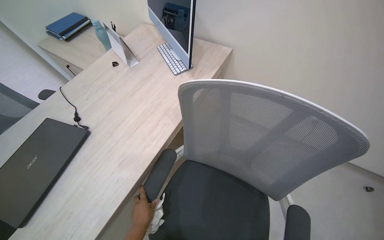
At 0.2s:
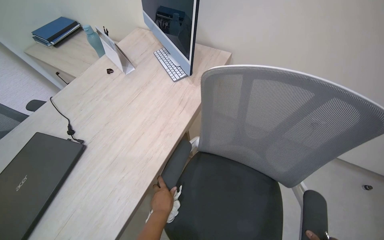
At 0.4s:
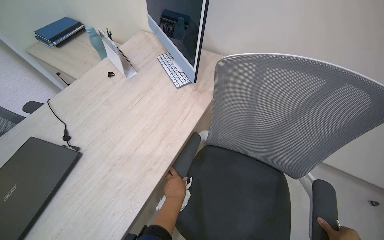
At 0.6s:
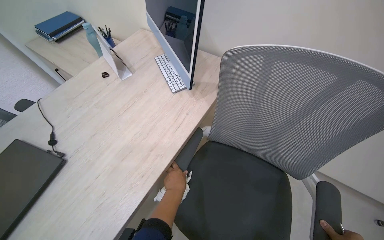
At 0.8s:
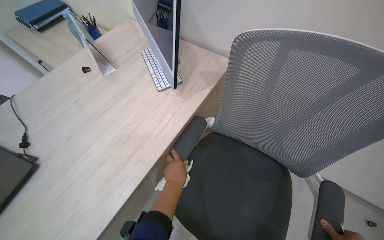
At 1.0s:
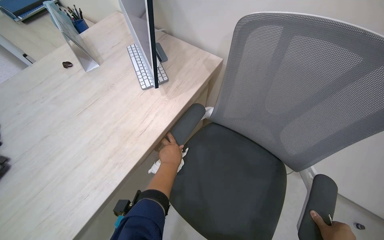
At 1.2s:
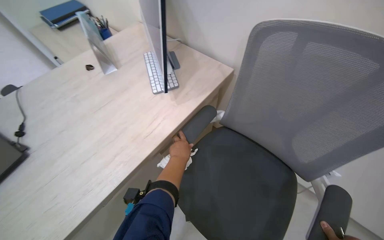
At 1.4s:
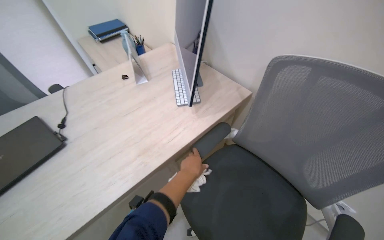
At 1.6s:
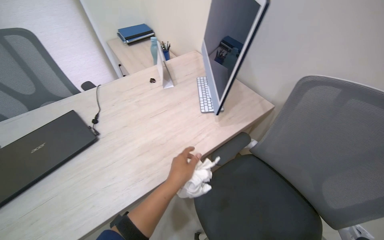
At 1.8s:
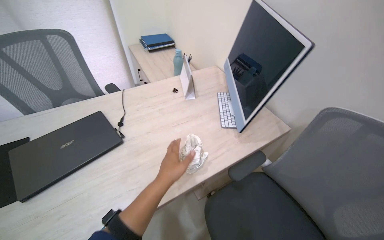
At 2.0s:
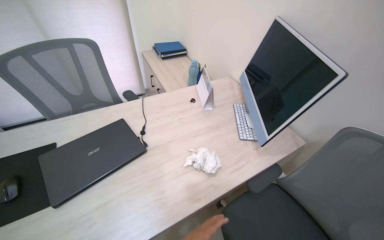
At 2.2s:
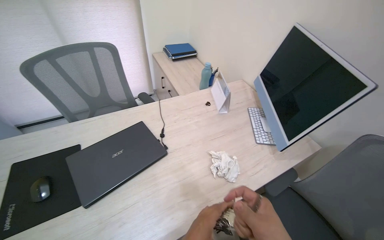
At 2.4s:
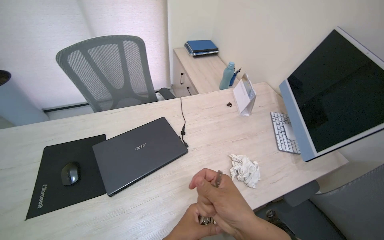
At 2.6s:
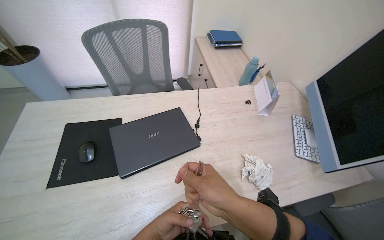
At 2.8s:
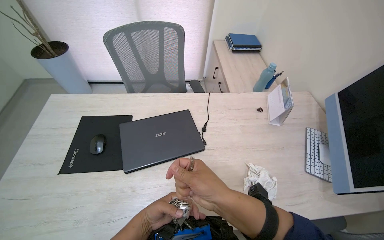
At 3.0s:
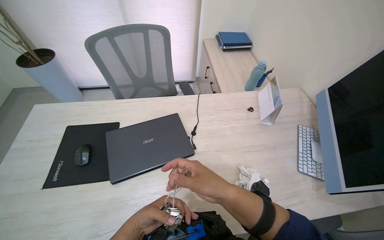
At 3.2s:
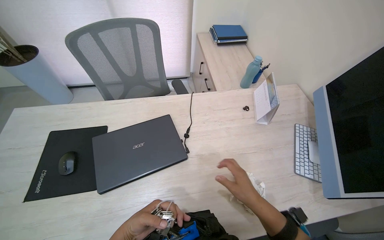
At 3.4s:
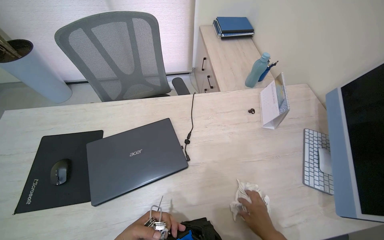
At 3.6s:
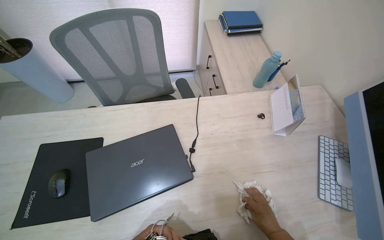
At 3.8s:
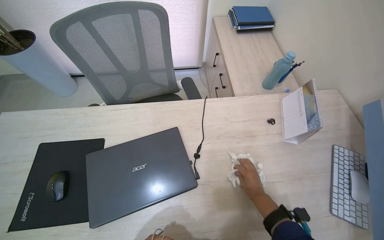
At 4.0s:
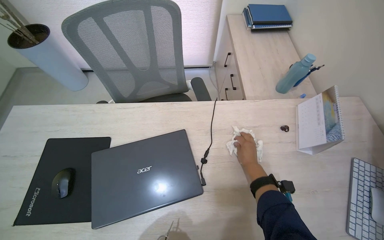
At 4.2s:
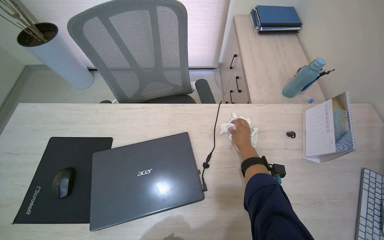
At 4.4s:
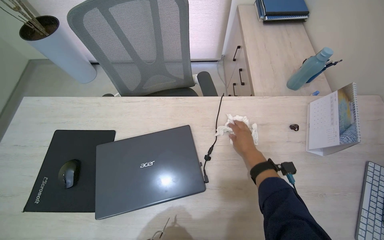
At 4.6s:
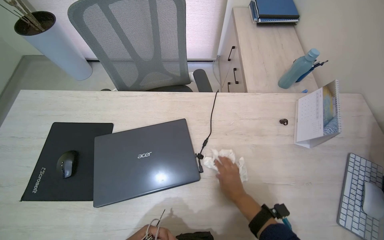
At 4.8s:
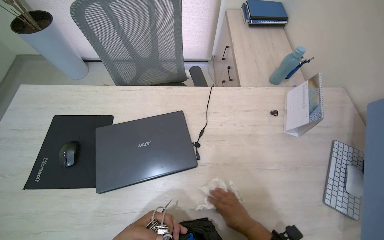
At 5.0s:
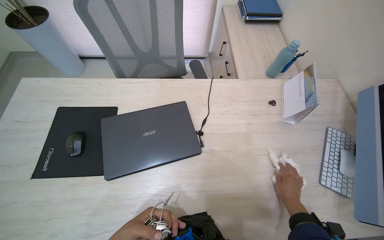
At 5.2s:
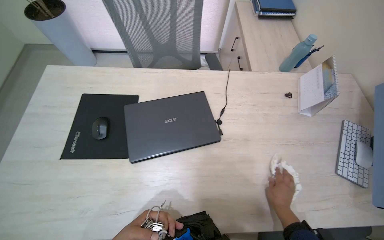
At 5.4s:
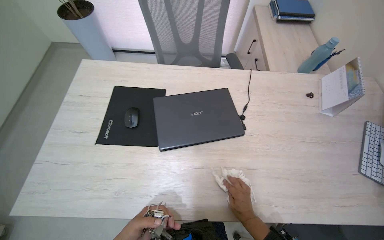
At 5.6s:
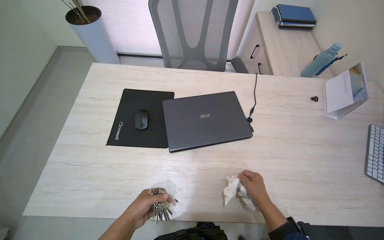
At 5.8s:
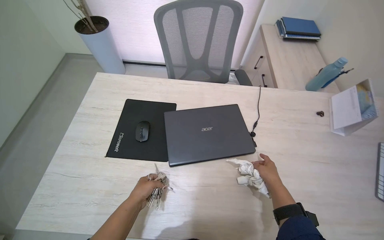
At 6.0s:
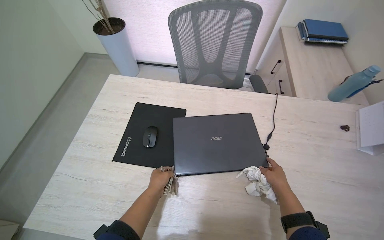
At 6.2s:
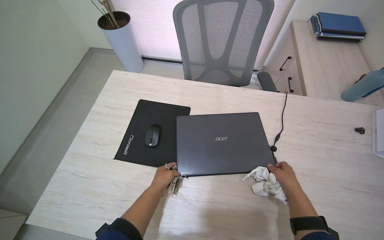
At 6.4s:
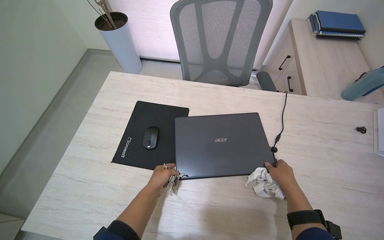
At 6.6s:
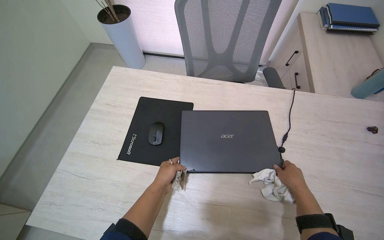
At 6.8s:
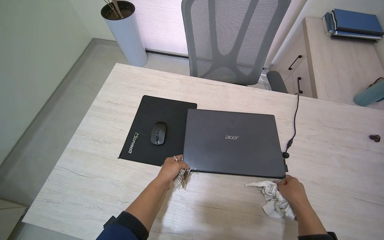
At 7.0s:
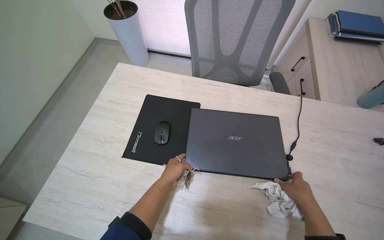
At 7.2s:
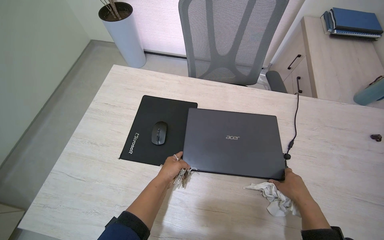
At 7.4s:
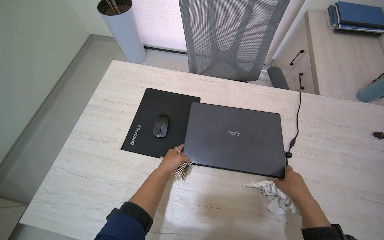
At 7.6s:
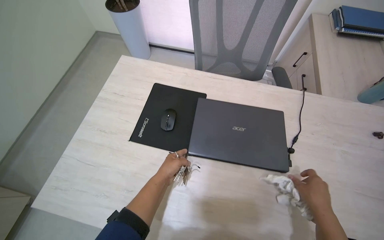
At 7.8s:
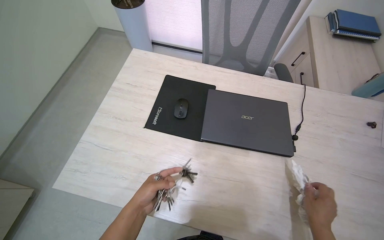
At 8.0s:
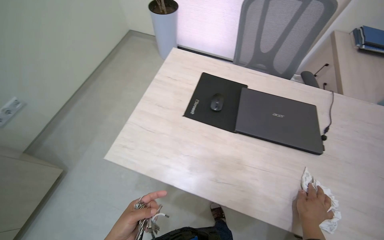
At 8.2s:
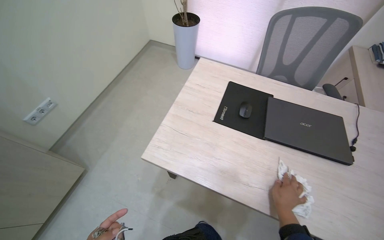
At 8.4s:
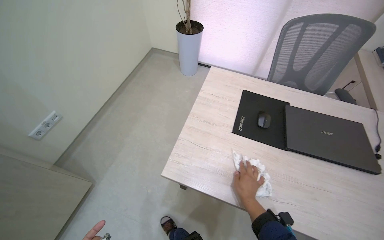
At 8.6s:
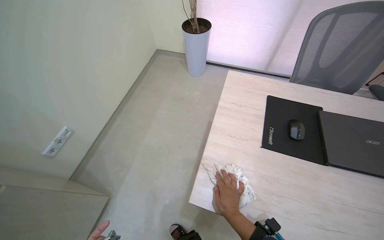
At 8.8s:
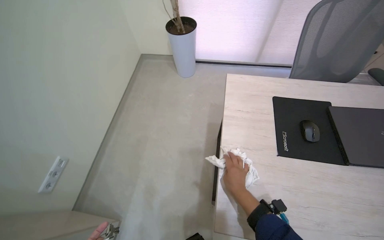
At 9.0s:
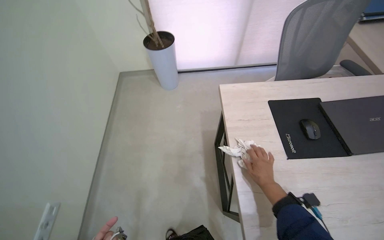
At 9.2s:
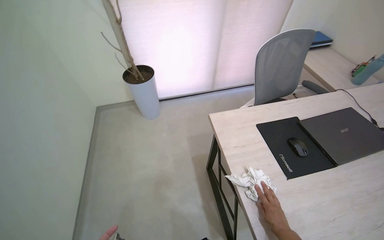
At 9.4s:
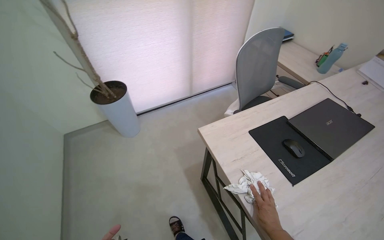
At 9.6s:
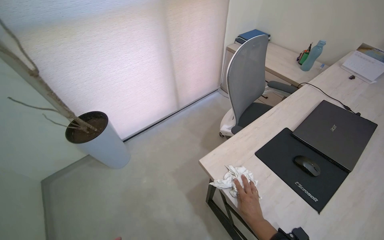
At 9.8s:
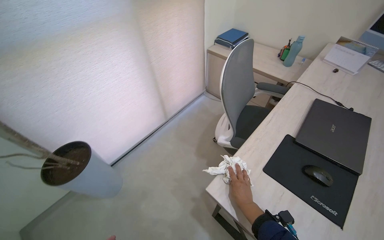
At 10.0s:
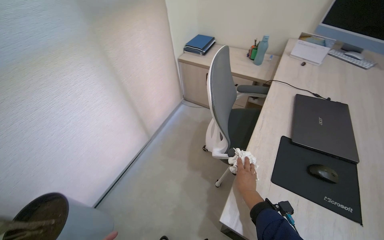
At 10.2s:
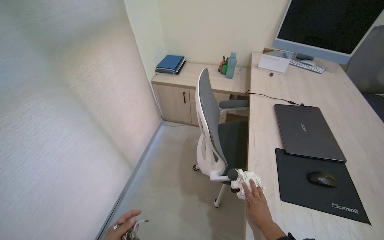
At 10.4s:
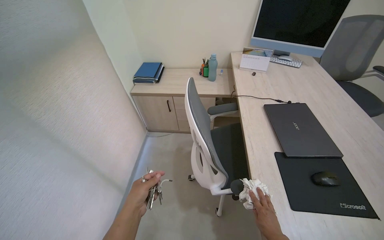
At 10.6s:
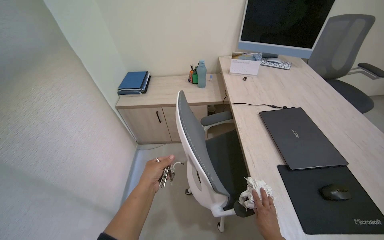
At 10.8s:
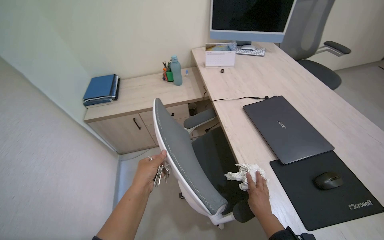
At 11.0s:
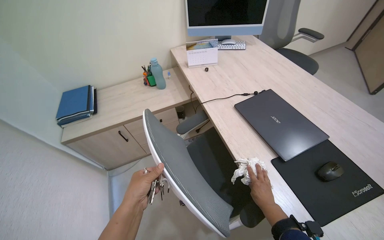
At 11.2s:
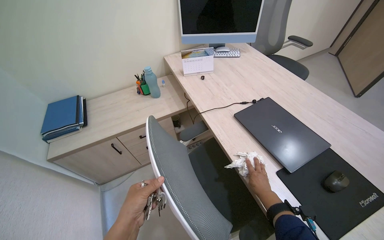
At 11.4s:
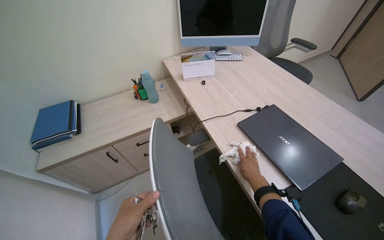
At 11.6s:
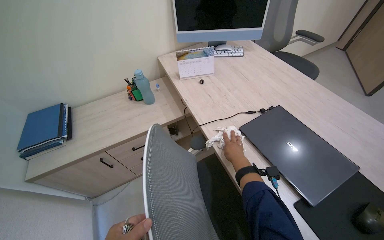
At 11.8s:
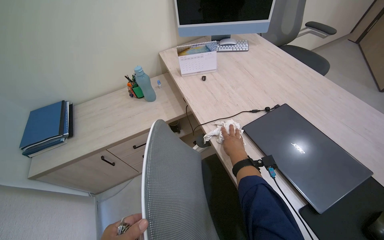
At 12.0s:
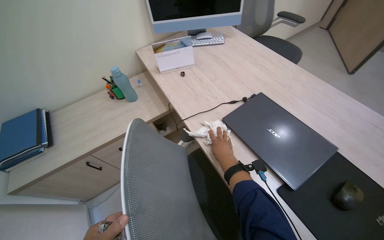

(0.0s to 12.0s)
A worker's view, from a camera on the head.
Job: wiping surfaces.
The whole recording: Cleaning office area surfaces. The worker cleans surfaces in office rooms, including desks, chairs, and shelves, and handles trash.
0.0s - 1.6s: The left hand shifts roughly 35 cm up the picture and to the right.
1.6s - 3.0s: The wearer's head swings roughly 25 degrees to the left.
3.0s - 4.4s: The right hand heads farther from the camera, covering approximately 35 cm, and goes down the picture and returns, roughly 15 cm each way.
4.4s - 6.0s: The right hand moves down the picture, some 20 cm.
6.0s - 7.6s: The hands are busy where they are.
7.6s - 9.0s: The camera travels to the left, approximately 60 cm.
9.0s - 10.4s: The wearer moves roughly 80 cm. The head rotates some 80 degrees to the right. The view tilts some 15 degrees upward.
10.4s - 12.0s: The camera travels some 50 cm. The wearer looks about 35 degrees further to the right.

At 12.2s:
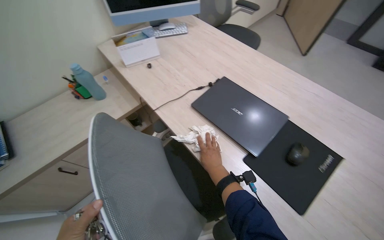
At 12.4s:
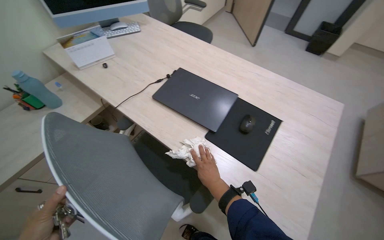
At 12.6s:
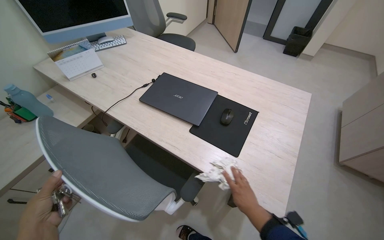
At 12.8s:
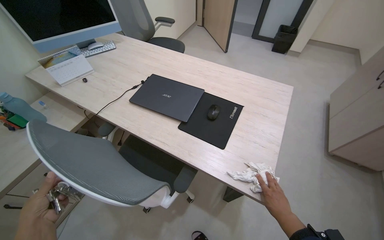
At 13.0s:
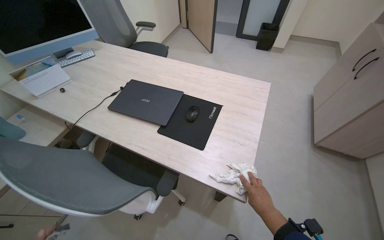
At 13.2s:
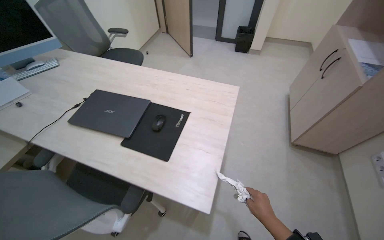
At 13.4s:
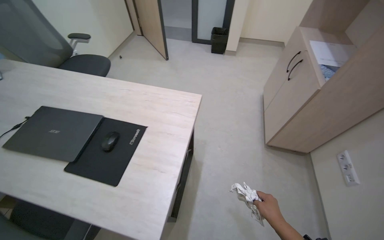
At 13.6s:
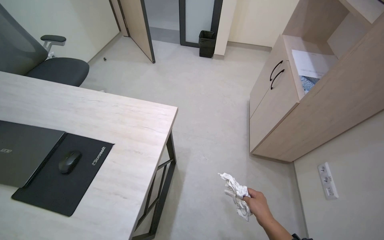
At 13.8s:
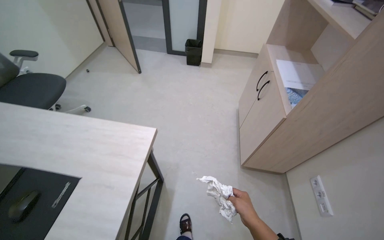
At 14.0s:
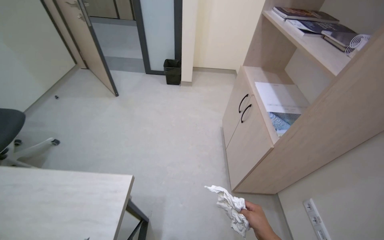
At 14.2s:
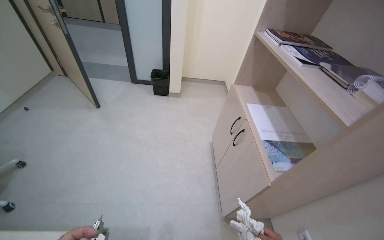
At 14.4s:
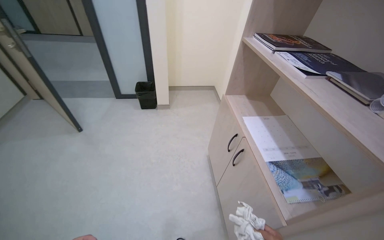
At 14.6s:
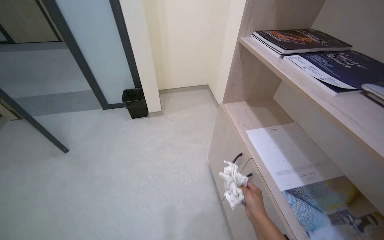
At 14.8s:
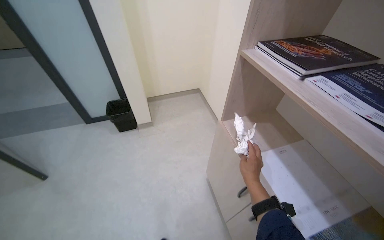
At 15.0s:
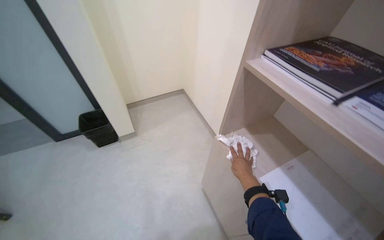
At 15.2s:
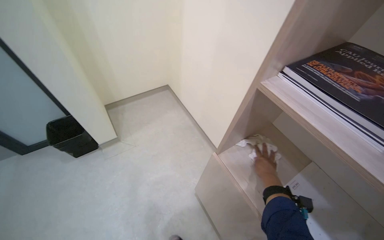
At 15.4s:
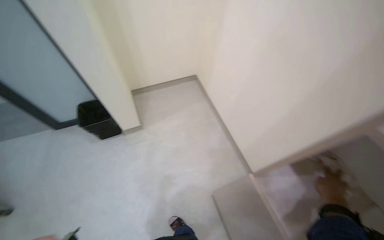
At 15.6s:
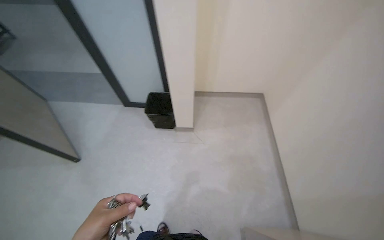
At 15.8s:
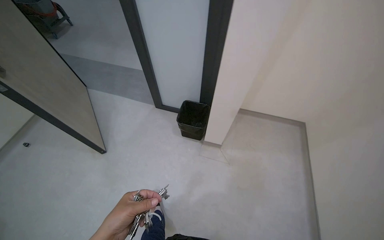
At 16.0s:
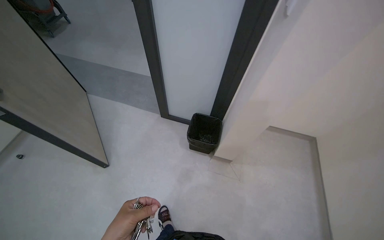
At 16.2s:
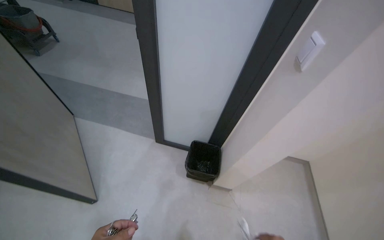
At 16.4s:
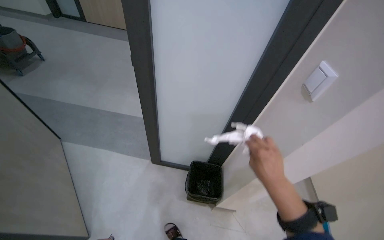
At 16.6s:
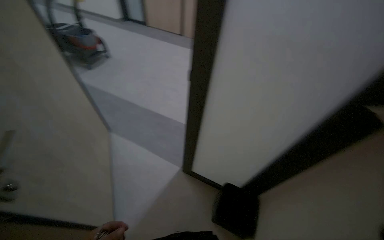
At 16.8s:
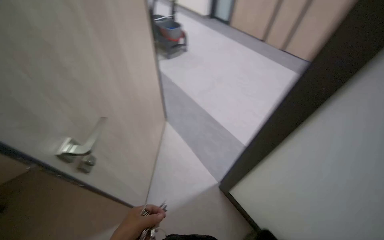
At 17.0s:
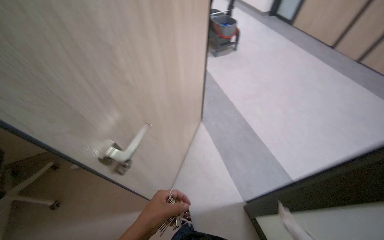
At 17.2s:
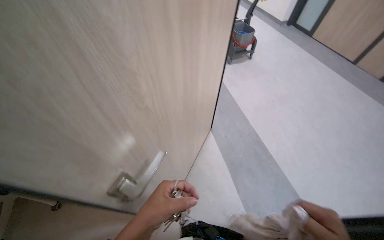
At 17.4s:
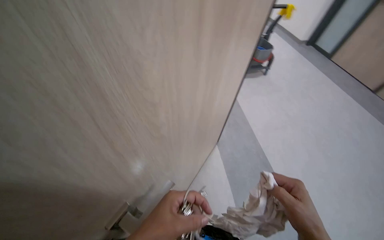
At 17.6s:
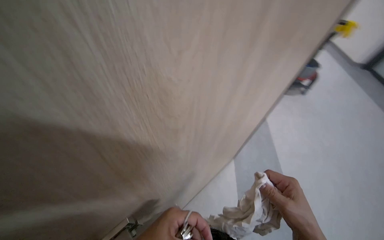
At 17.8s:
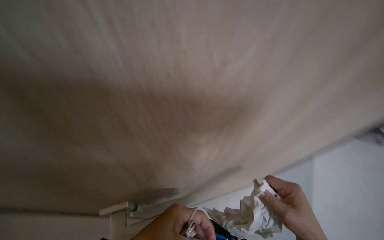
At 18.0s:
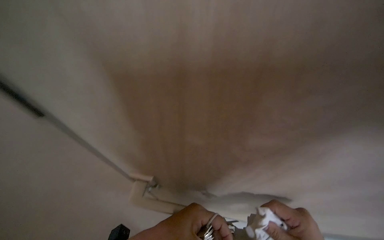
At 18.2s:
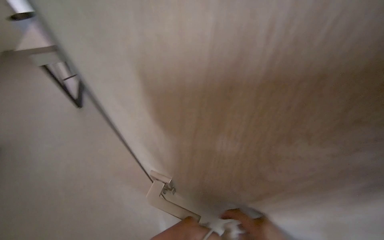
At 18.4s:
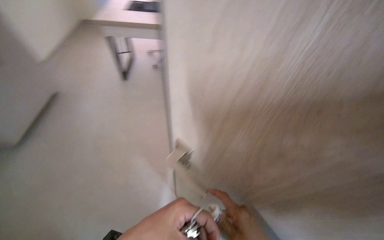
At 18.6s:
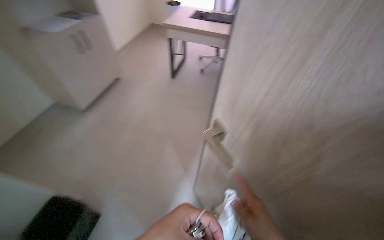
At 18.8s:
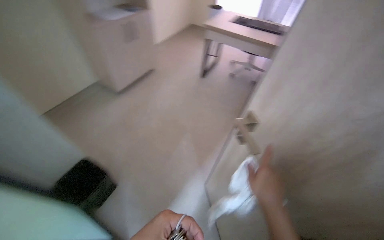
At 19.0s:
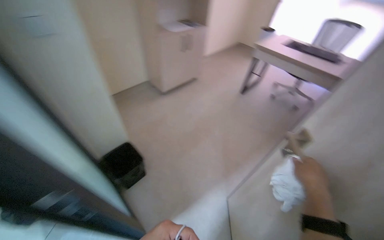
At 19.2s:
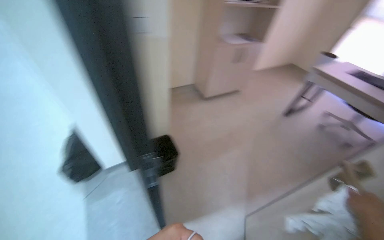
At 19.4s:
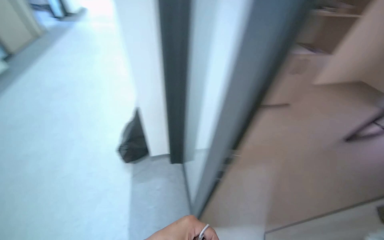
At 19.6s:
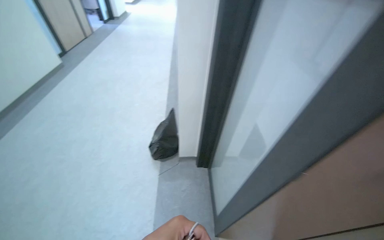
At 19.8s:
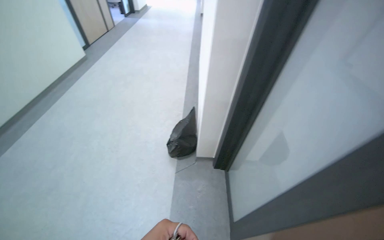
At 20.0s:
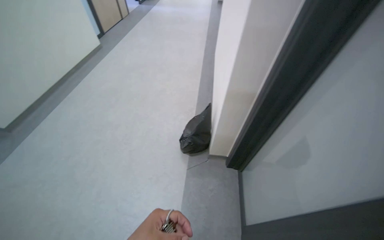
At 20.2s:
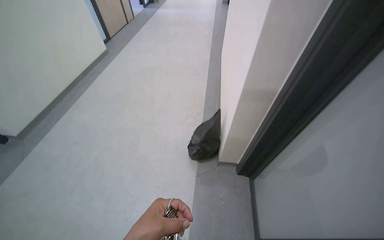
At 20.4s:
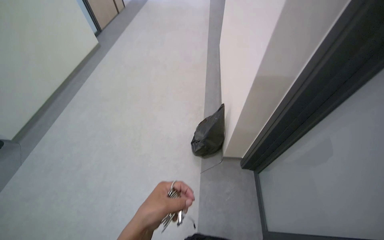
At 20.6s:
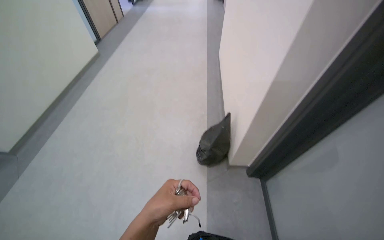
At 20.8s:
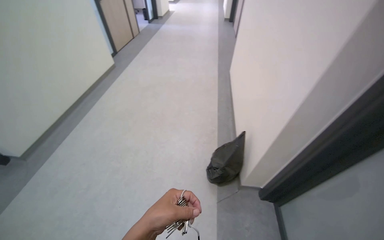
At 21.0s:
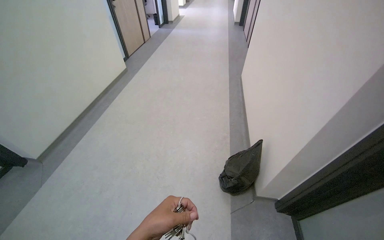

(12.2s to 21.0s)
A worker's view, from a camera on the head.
Job: wiping surfaces.
The whole recording: Cleaning office area surfaces. The worker cleans surfaces in office rooms, including desks, chairs, and shelves, and handles trash.
12.2s - 13.6s: The camera is carried to the right, roughly 70 cm. The head rotates some 35 degrees to the right.
13.6s - 15.2s: The wearer moves approximately 1.5 m. The wearer's head swings some 45 degrees to the right.
15.2s - 16.6s: The camera travels about 90 cm. The head turns to the left by approximately 55 degrees. The view tilts roughly 15 degrees upward.
16.6s - 18.0s: The camera is carried some 60 cm. The wearer's head swings roughly 110 degrees to the left.
18.0s - 19.6s: The camera is carried about 60 cm. The wearer's head swings some 80 degrees to the left.
19.6s - 21.0s: The wearer moves about 50 cm.
